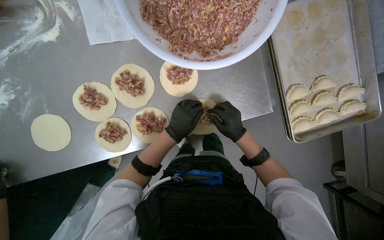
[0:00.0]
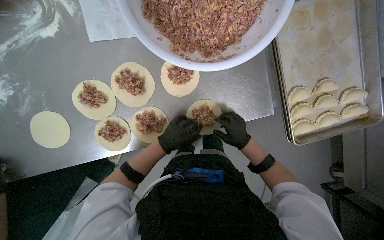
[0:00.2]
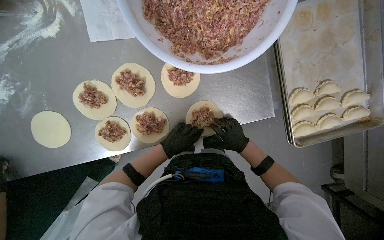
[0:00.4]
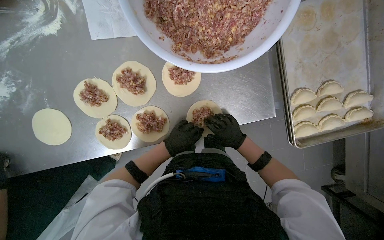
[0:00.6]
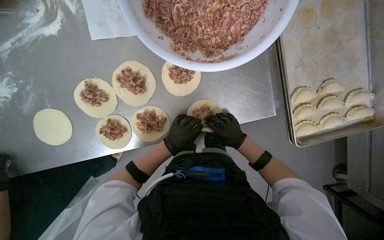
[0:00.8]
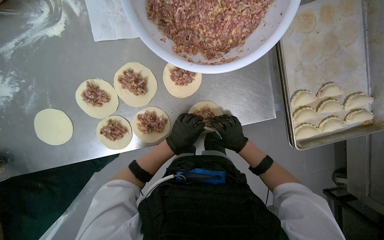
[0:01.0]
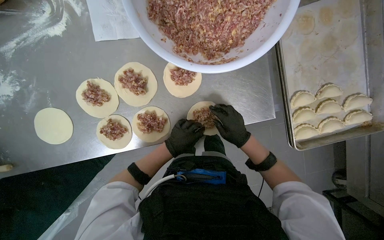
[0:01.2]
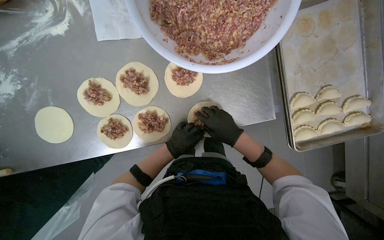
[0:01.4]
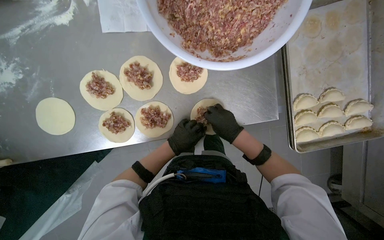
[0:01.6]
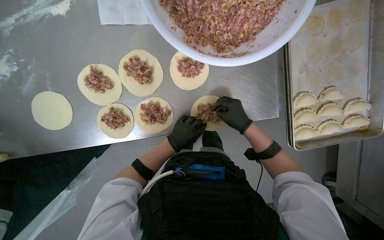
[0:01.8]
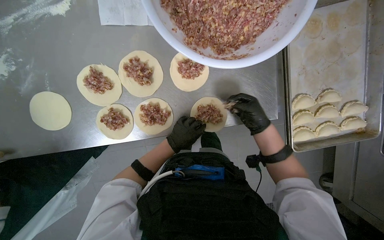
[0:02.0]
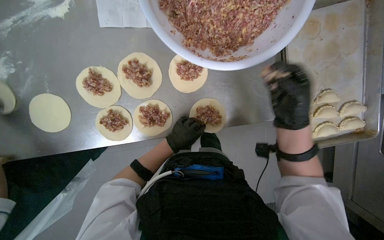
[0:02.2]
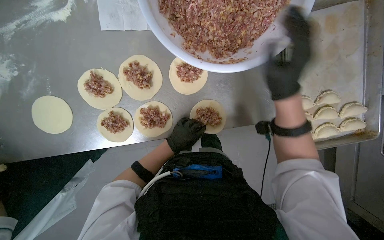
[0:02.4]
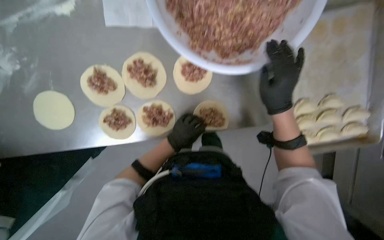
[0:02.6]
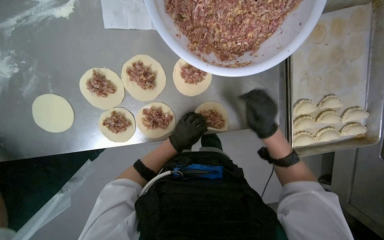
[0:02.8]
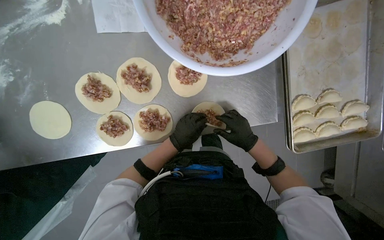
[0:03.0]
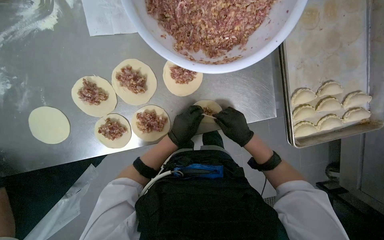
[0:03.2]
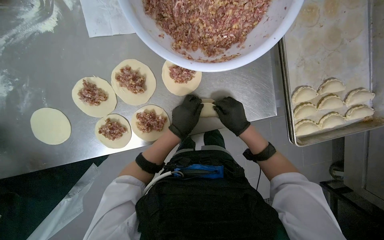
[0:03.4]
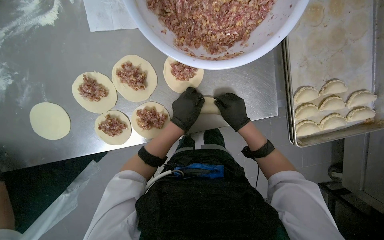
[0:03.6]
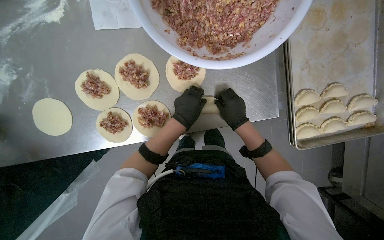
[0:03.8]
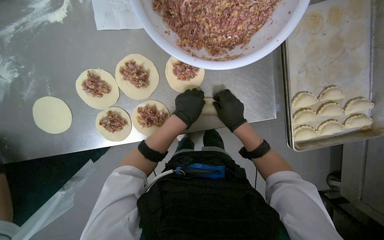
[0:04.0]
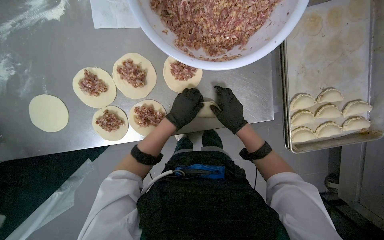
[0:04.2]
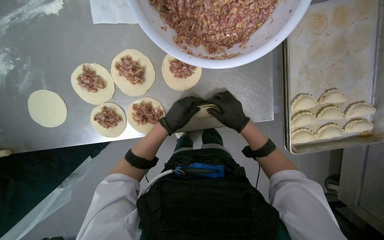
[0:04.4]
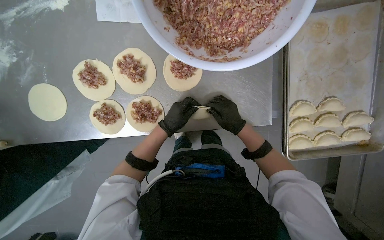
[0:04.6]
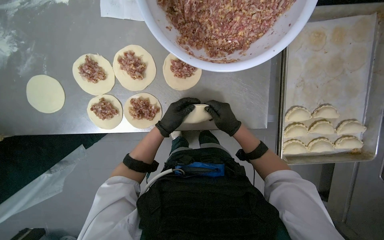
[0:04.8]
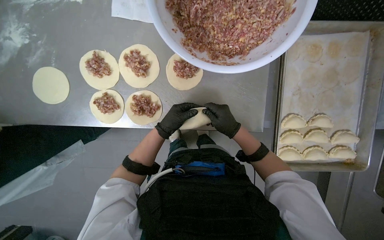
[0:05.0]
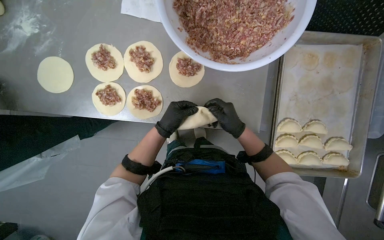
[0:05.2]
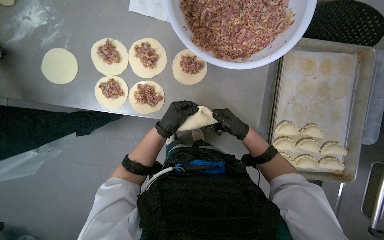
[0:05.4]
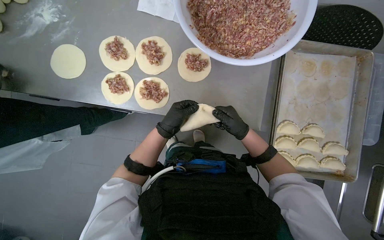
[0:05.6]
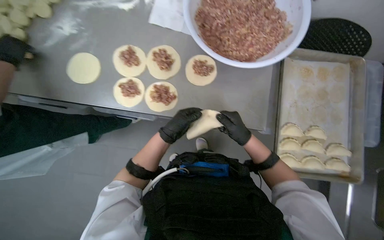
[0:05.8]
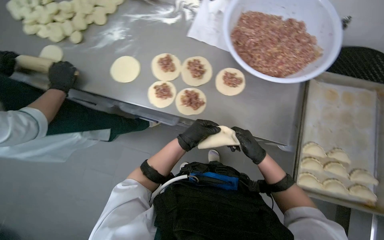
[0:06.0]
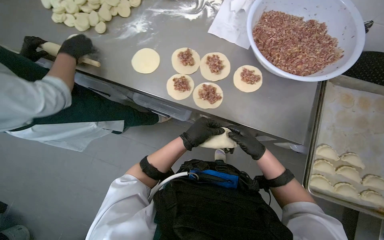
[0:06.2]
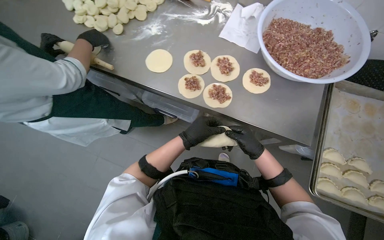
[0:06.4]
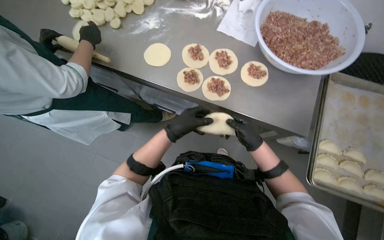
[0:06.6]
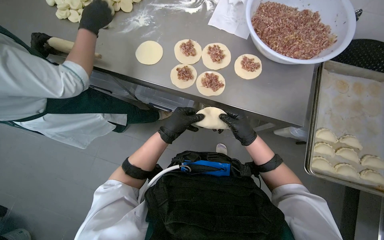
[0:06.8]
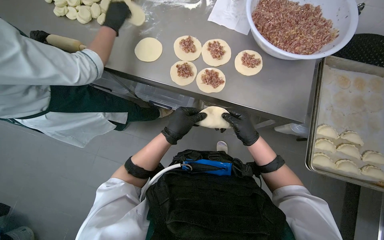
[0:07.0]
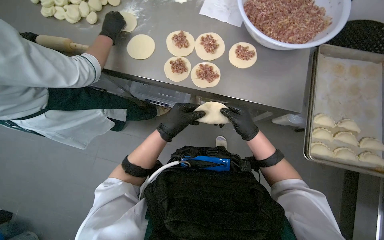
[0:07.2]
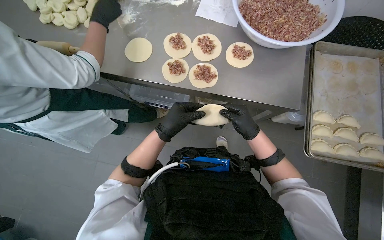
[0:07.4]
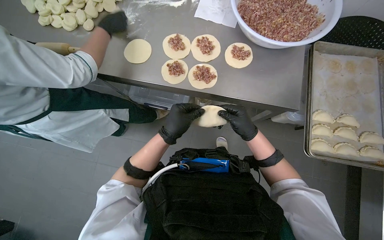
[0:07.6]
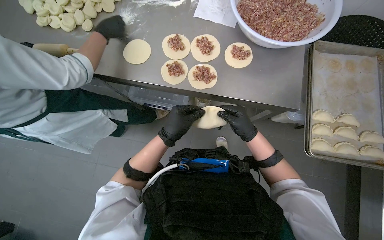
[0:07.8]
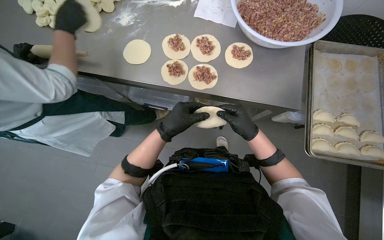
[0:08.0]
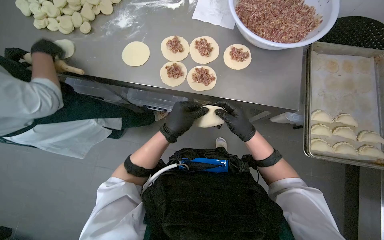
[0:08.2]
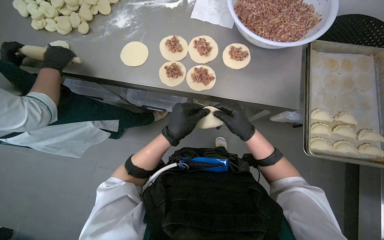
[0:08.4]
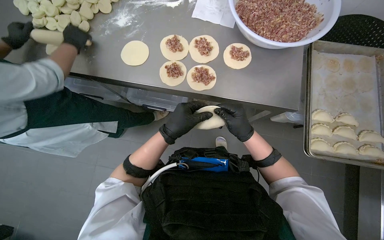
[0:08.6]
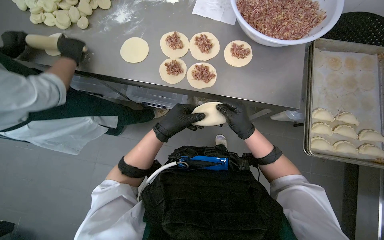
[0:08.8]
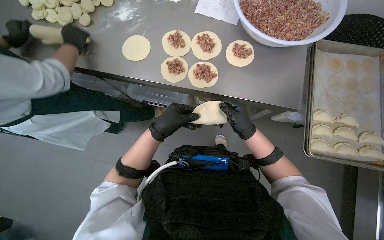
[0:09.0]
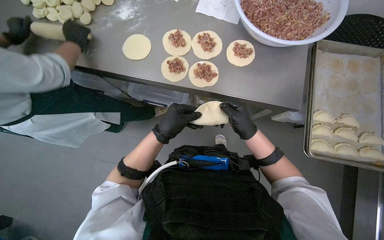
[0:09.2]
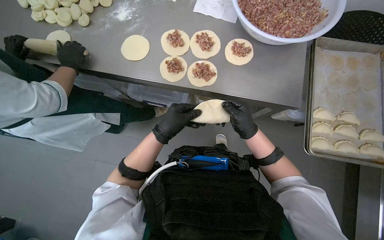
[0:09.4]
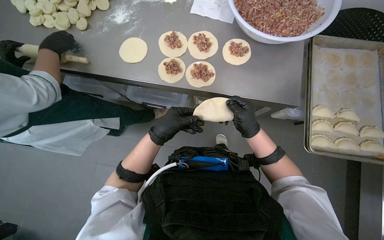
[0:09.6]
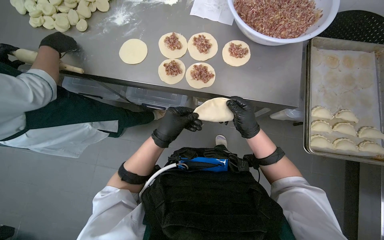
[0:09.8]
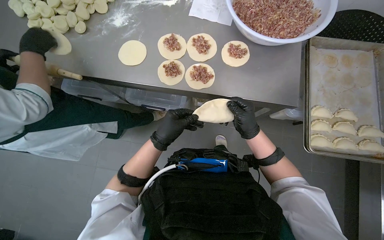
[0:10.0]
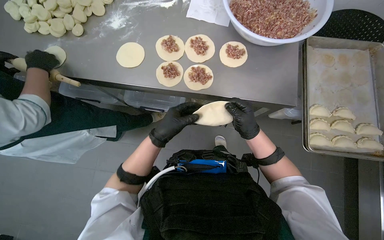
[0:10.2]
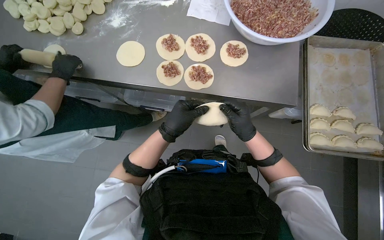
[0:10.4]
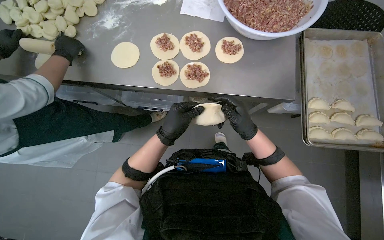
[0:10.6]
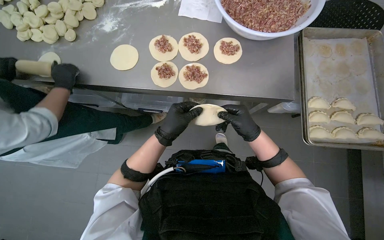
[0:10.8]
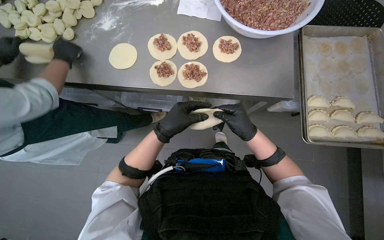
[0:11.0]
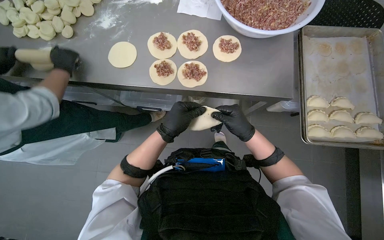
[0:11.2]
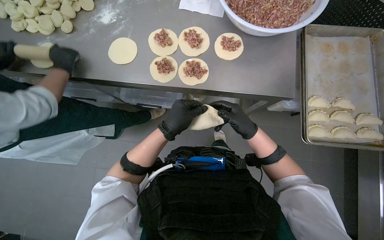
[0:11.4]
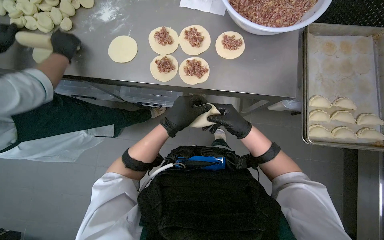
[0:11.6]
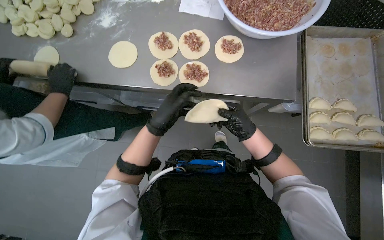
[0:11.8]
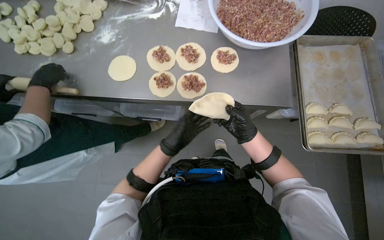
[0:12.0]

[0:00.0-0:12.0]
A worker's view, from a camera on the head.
Job: preparing food.
The whole recording: Preparing meat-filled dumplings. The worker places meat filling onto dough circles, seals them, and places them onto a tray.
0:00.0 to 0:01.6: The hands make small movements and keep their place.
0:01.6 to 0:03.0: The right hand travels nearer to the camera and back again, approximately 20 cm each way.
0:03.0 to 0:04.4: The hands stay close to where they were, moving slightly.
0:04.4 to 0:06.0: The view tips upward by some 20 degrees. The right hand shifts approximately 10 cm down the picture, while the left hand moves down the picture, roughly 15 cm.
0:06.0 to 0:07.6: The left hand travels nearer to the camera by roughly 10 cm. The right hand moves to the left, about 15 cm.
0:07.6 to 0:10.4: The hands work in one place, with small movements.
0:10.4 to 0:12.0: The left hand shifts about 10 cm farther from the camera.

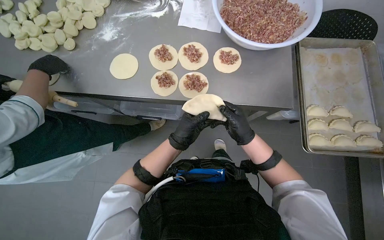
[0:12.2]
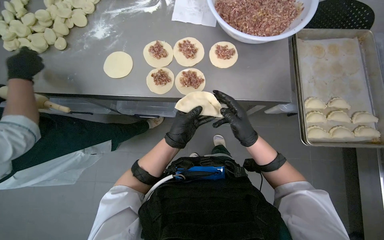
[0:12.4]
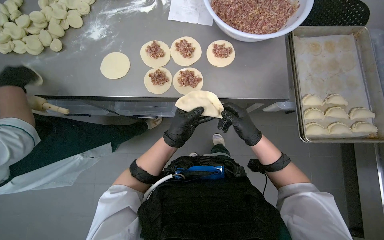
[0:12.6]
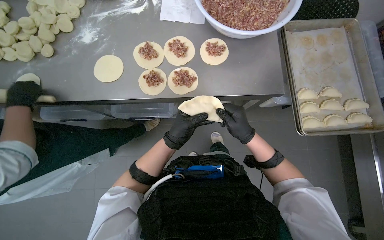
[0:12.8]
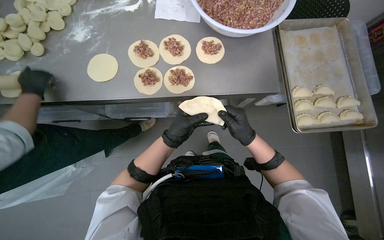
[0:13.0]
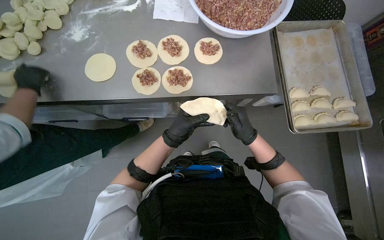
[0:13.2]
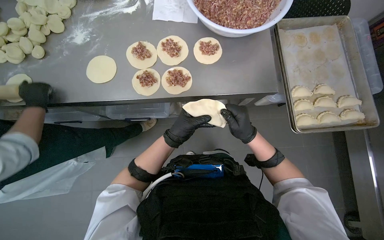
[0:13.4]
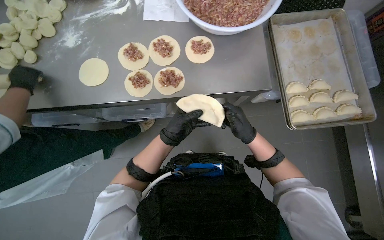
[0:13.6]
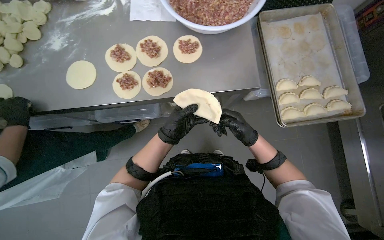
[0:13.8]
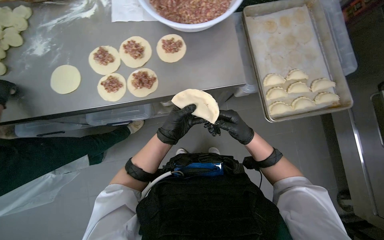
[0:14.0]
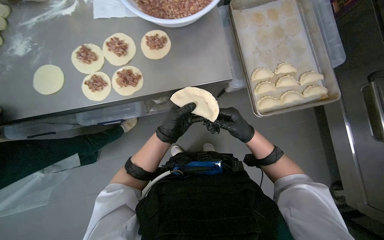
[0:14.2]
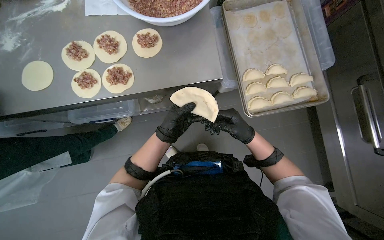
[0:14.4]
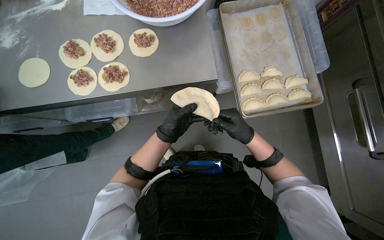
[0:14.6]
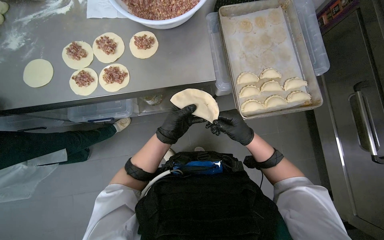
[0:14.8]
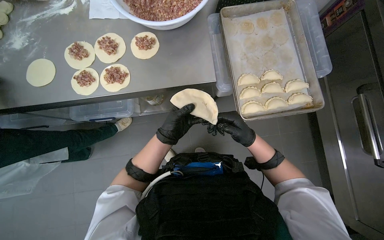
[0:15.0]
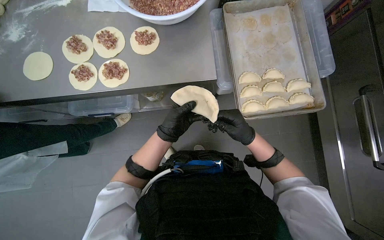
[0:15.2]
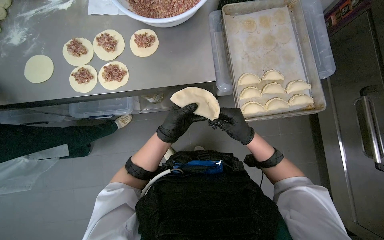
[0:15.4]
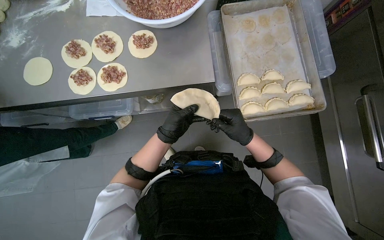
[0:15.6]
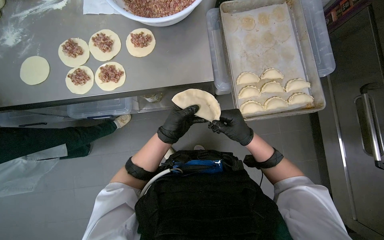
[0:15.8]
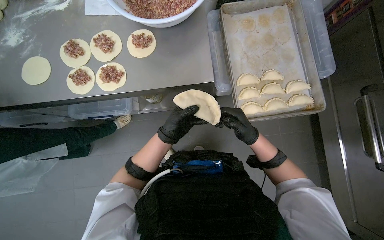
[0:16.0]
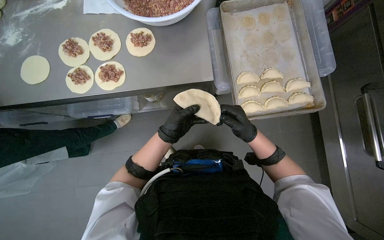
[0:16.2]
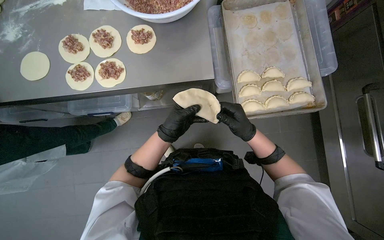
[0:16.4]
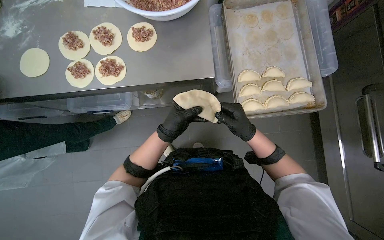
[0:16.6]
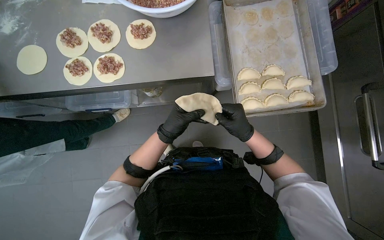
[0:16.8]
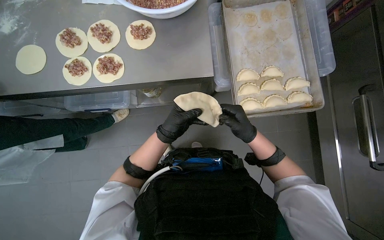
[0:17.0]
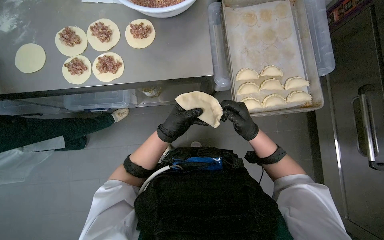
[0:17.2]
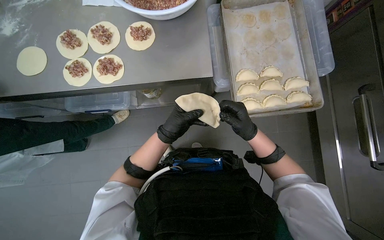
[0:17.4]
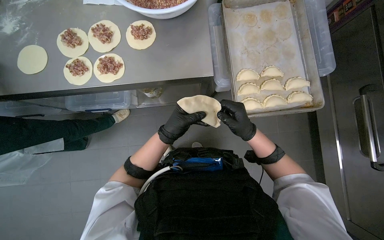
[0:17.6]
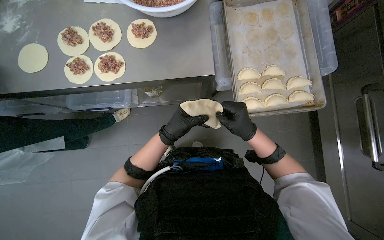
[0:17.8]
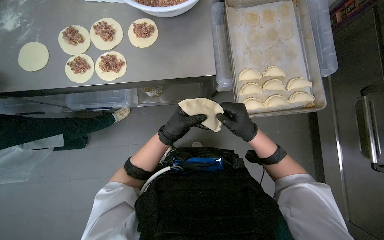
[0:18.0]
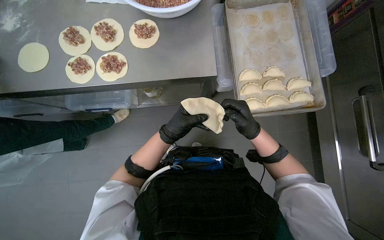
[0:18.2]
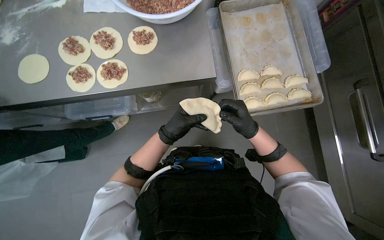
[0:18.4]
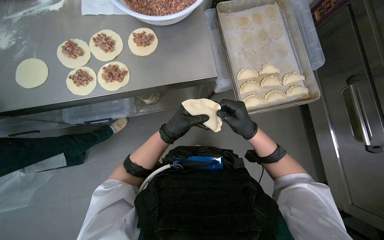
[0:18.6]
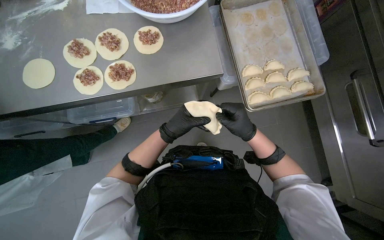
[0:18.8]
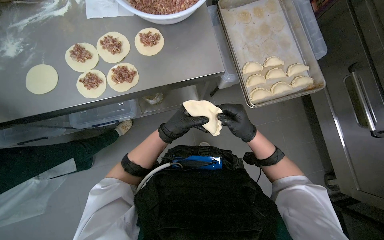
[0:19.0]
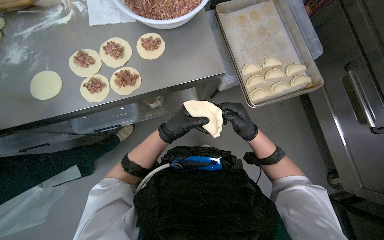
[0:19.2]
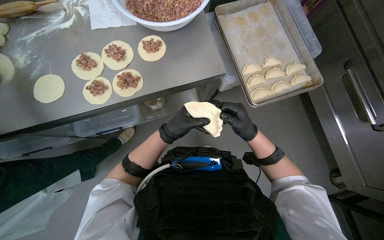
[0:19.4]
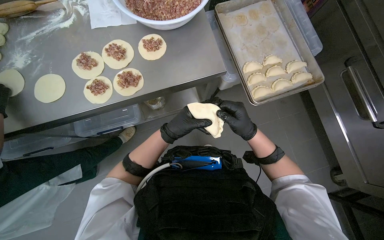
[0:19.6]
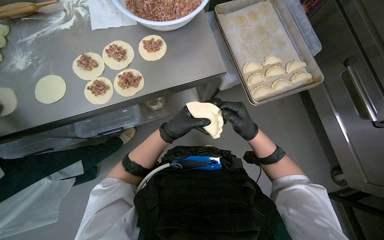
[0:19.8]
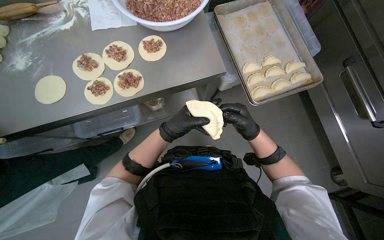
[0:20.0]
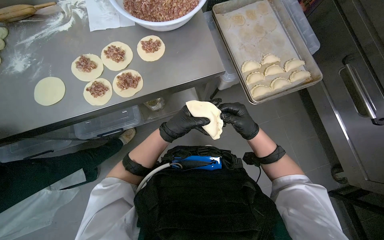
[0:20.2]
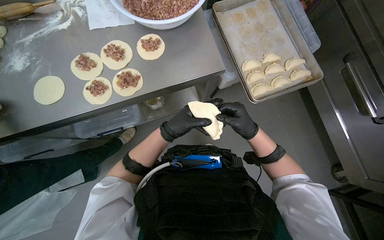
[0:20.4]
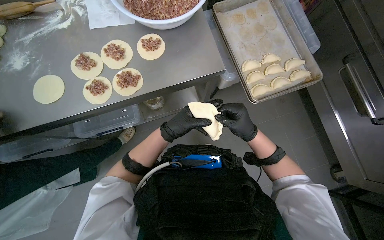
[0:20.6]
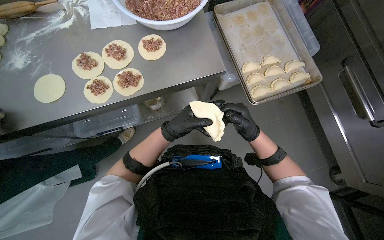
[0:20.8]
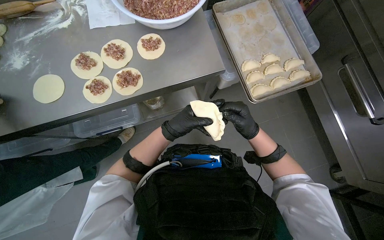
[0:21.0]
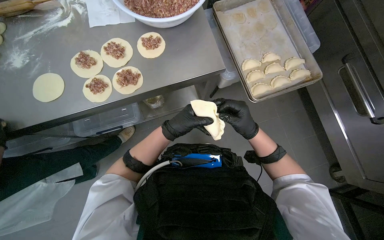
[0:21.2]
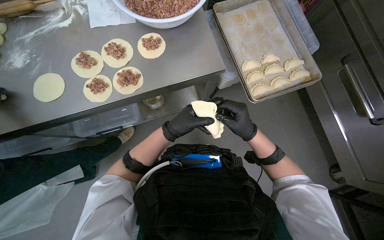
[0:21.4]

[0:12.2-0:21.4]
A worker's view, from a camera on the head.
Job: preparing food.
The whole recording: Preparing meat-filled dumplings. The worker places meat filling onto dough circles, seals them, and places them onto a tray.
0:16.8 to 0:18.4: The hands are busy where they are.
0:19.8 to 0:21.4: The hands are busy where they are.
